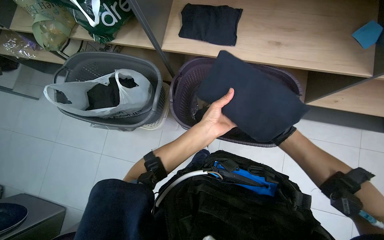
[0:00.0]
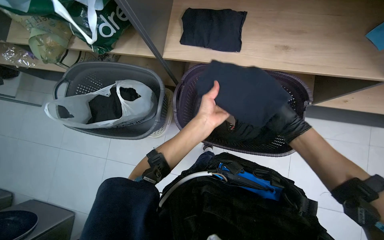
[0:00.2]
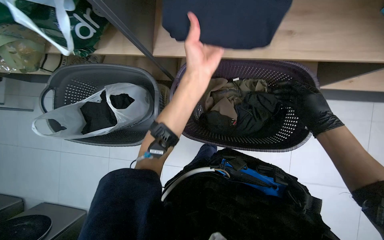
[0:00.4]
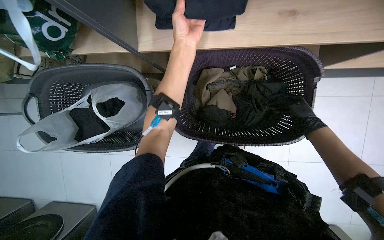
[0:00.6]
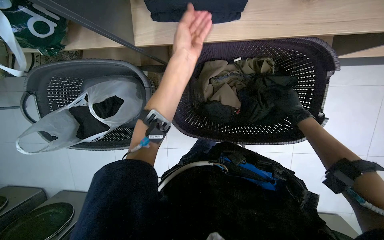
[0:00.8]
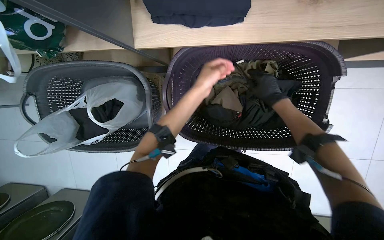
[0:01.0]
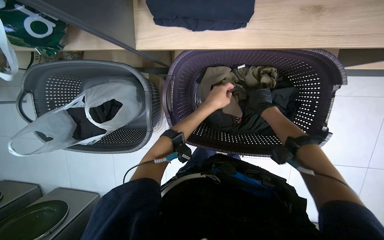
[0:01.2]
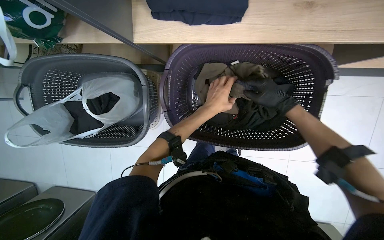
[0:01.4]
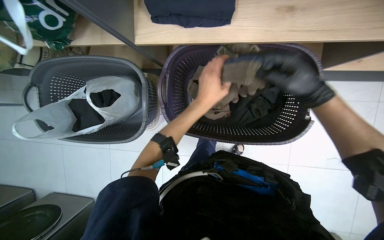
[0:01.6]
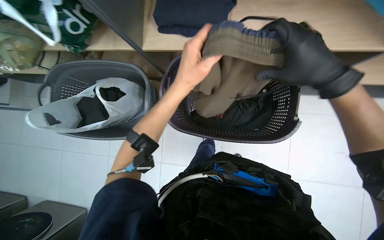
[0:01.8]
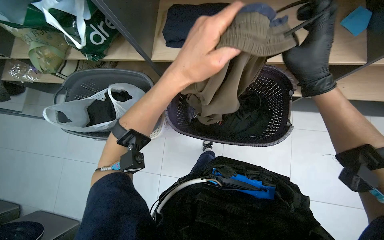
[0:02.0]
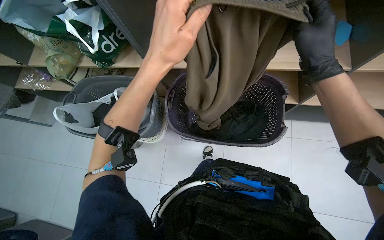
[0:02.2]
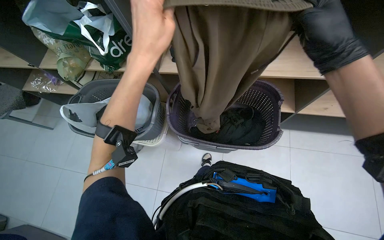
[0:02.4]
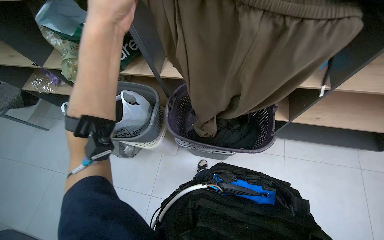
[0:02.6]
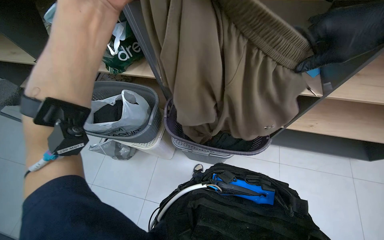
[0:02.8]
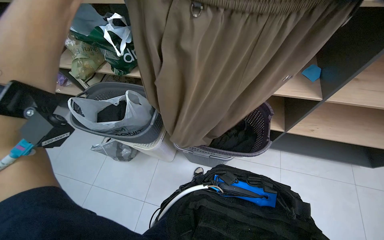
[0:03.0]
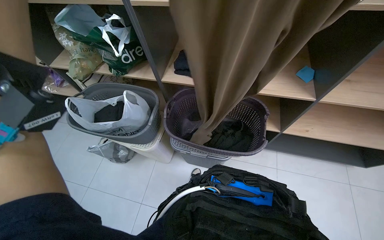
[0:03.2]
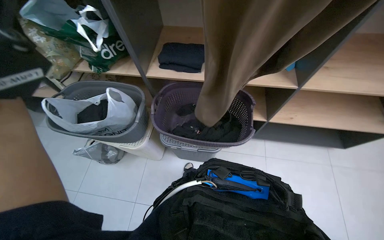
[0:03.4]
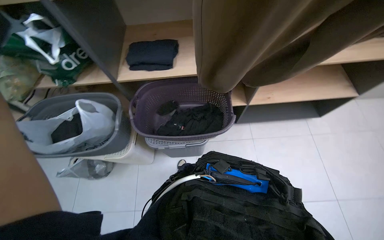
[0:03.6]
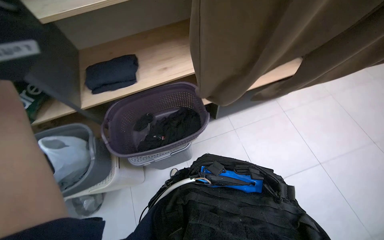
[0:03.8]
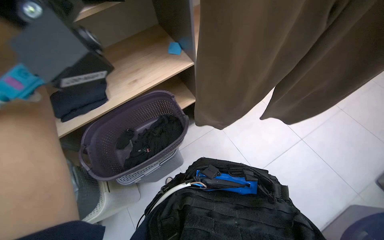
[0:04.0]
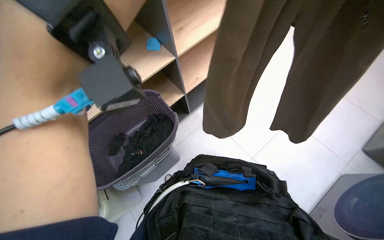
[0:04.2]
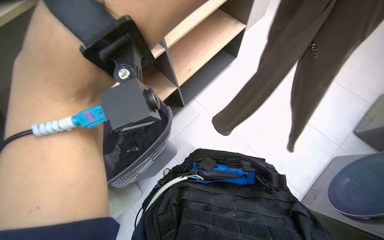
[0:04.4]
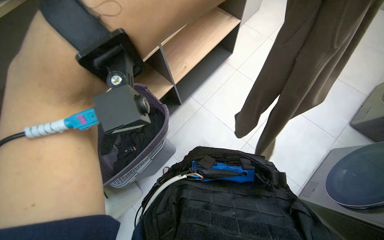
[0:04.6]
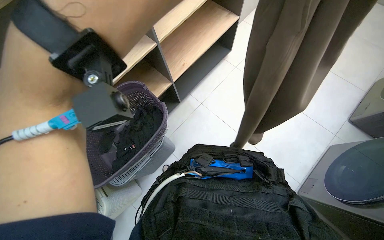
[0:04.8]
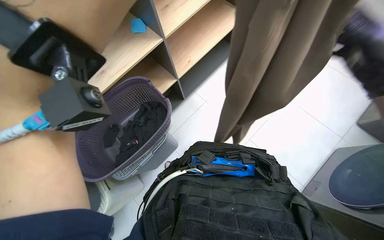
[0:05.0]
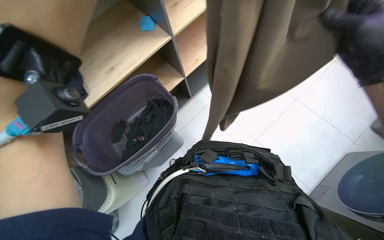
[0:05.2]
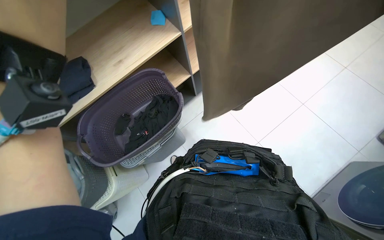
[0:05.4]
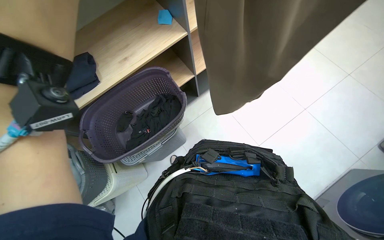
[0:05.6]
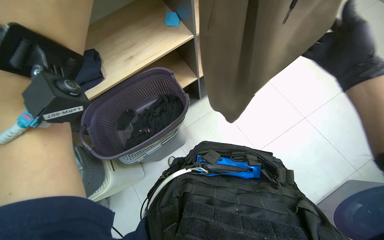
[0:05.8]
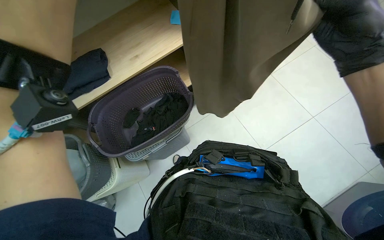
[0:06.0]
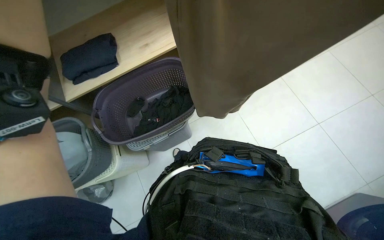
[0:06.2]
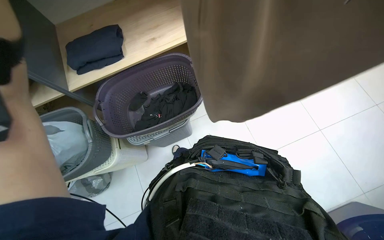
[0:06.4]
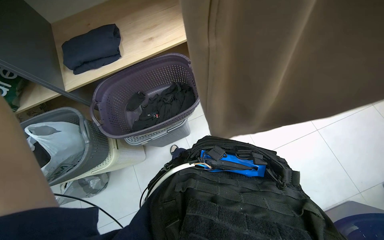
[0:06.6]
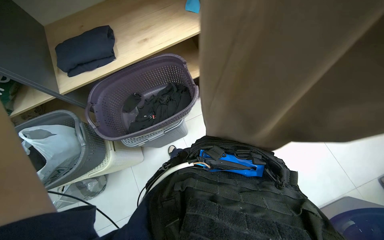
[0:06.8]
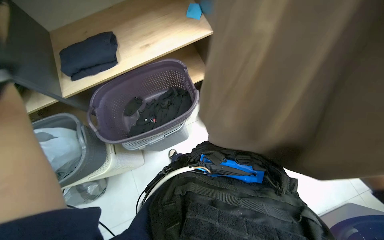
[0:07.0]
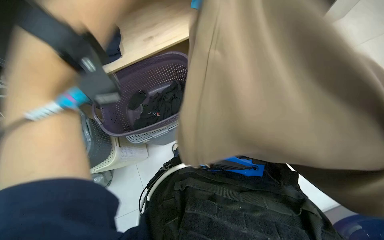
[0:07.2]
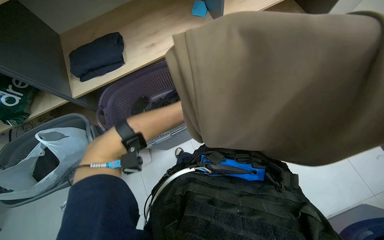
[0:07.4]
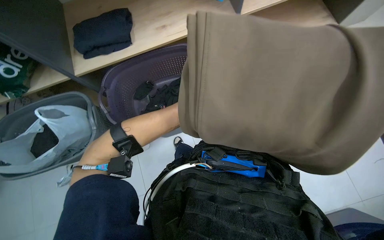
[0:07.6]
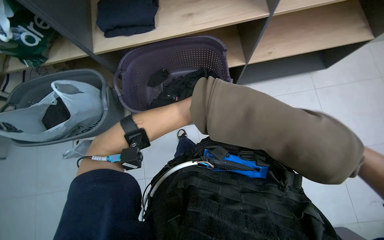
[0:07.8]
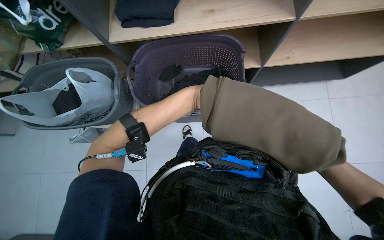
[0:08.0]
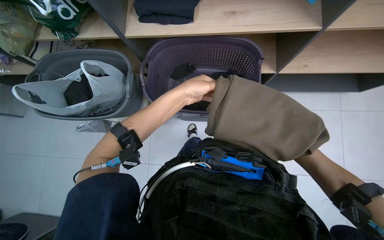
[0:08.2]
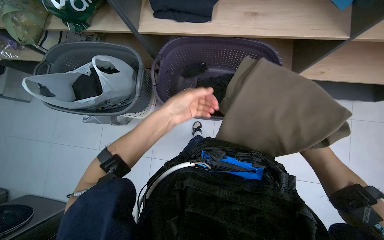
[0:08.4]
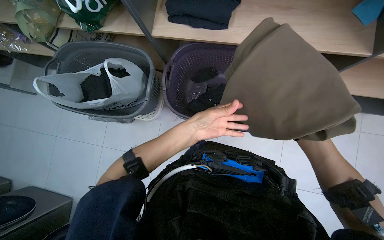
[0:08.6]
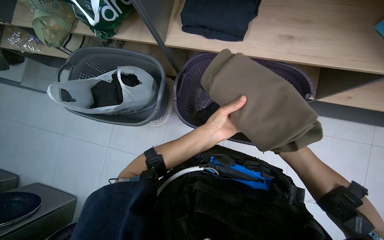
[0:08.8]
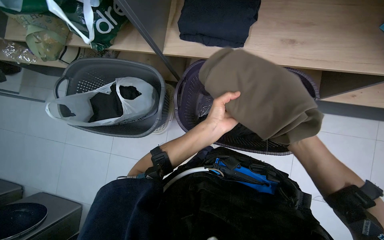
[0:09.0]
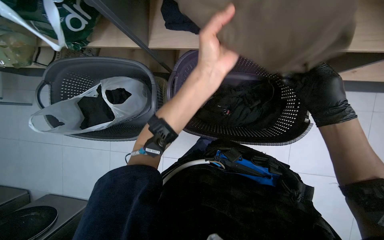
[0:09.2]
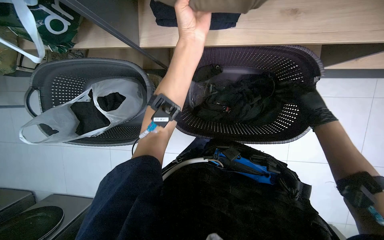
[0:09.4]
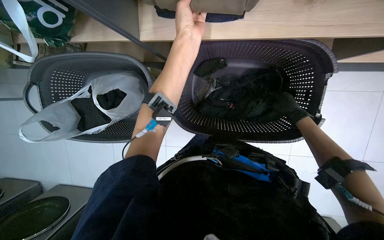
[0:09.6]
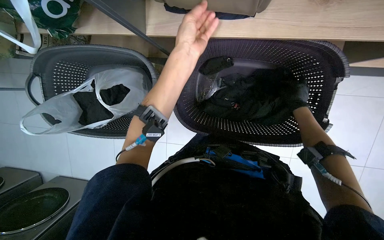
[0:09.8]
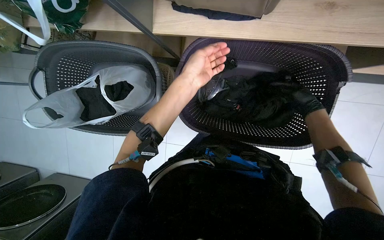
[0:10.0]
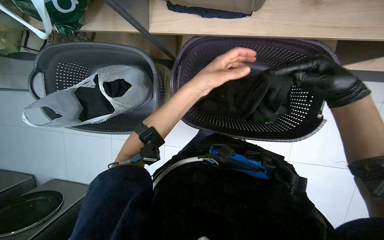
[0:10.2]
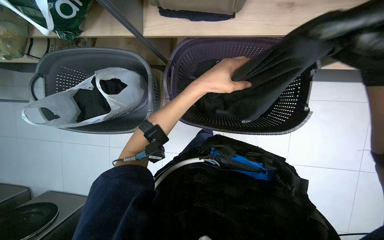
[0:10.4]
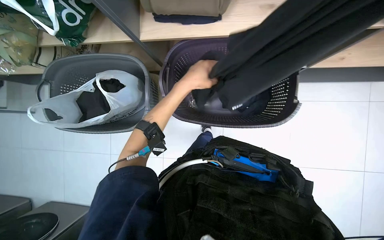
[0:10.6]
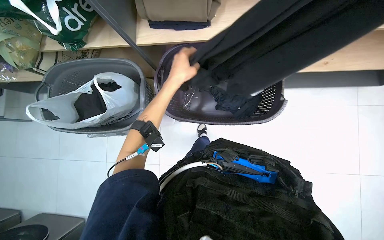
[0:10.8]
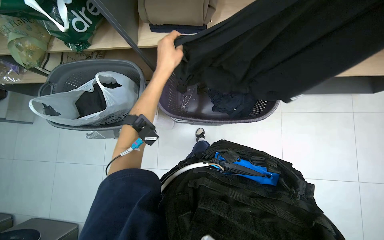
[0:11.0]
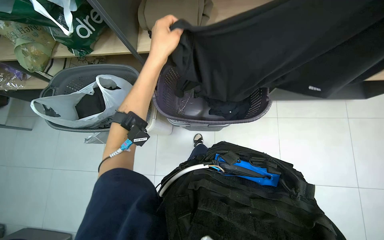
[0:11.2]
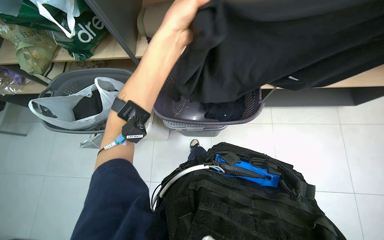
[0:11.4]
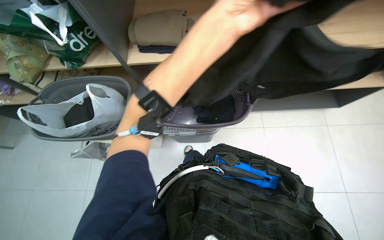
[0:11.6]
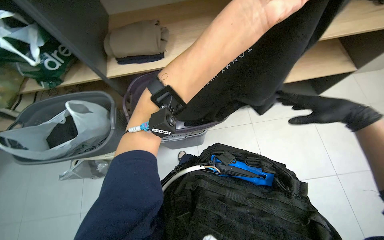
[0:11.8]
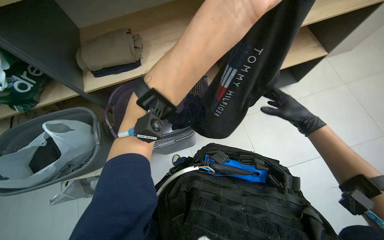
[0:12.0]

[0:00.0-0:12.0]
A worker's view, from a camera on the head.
Job: managing laundry.
The whole recording: Sorting clothes from laundry basket. The worker sorts clothes by picking them from bags and inspecting them before placing them into laundry baskets.
0:00.0 to 0:01.6: The right hand goes nearer and farther, some 25 cm each way, reversing 2 times. Meanwhile the left hand moves some 25 cm up the picture and comes back.
0:01.6 to 0:03.0: The view tips upward by about 30 degrees.
0:03.0 to 0:04.4: The head turns to the right by some 60 degrees.
0:07.6 to 0:09.0: The wearer looks roughly 10 degrees further downward. The scene rotates clockwise by some 25 degrees.
0:09.0 to 0:10.4: The left hand shifts some 10 cm up the picture.
0:10.4 to 0:12.0: The view tilts about 30 degrees upward. The left hand shifts about 35 cm nearer to the camera.

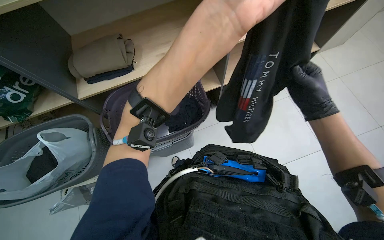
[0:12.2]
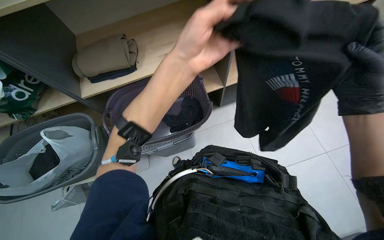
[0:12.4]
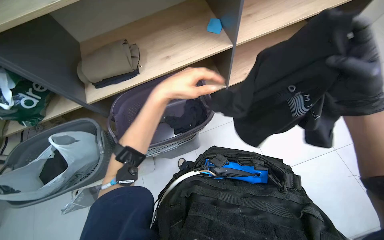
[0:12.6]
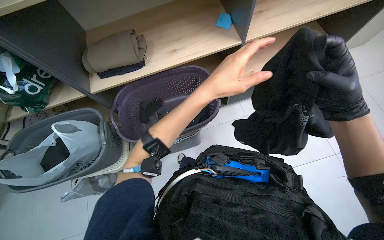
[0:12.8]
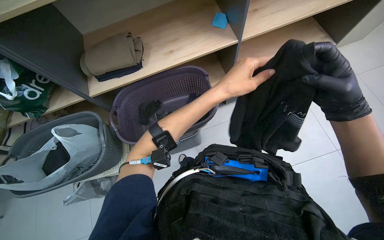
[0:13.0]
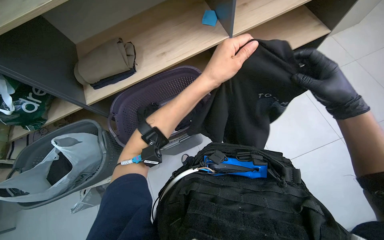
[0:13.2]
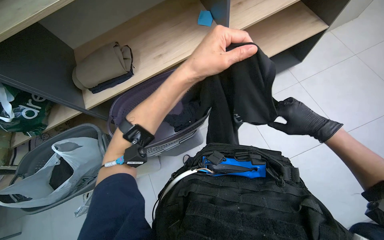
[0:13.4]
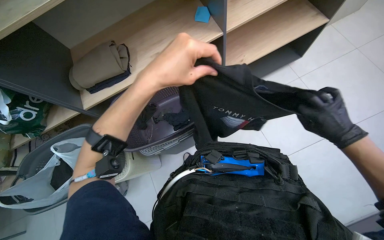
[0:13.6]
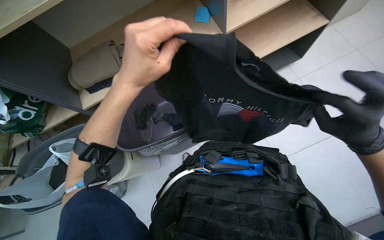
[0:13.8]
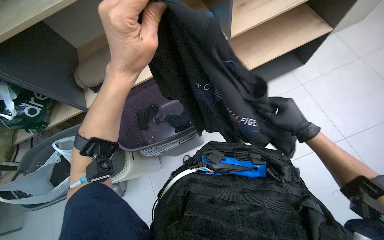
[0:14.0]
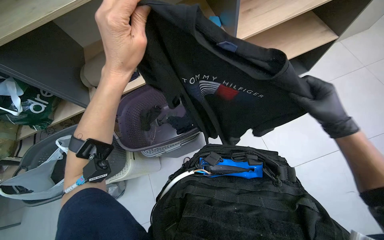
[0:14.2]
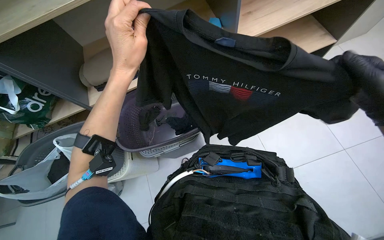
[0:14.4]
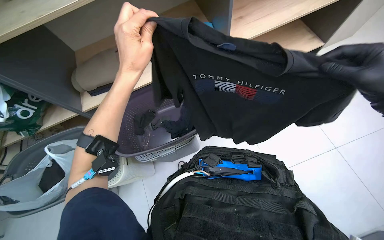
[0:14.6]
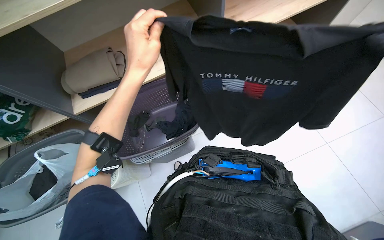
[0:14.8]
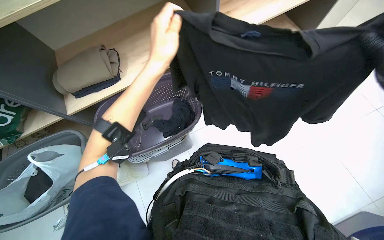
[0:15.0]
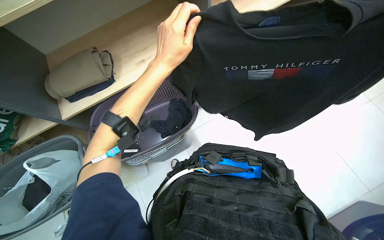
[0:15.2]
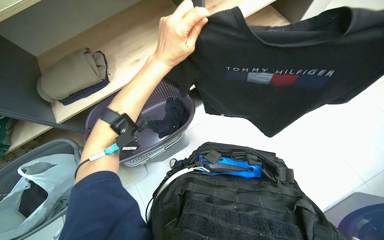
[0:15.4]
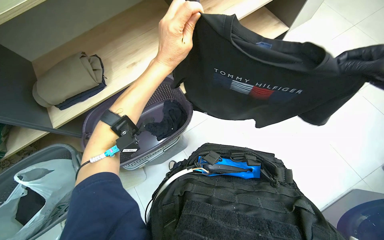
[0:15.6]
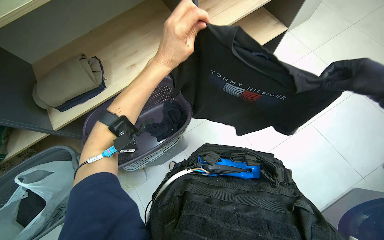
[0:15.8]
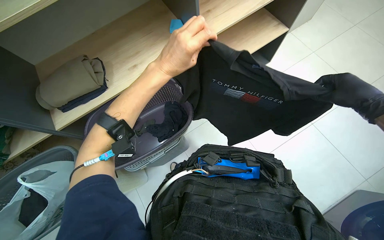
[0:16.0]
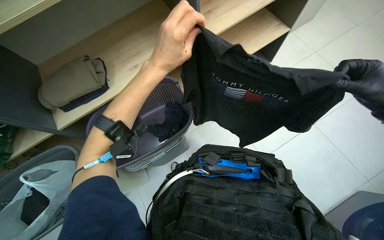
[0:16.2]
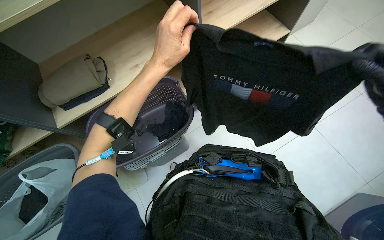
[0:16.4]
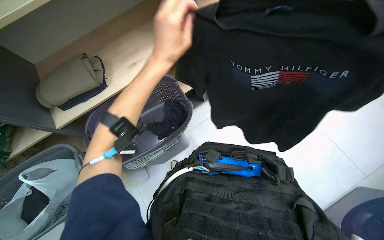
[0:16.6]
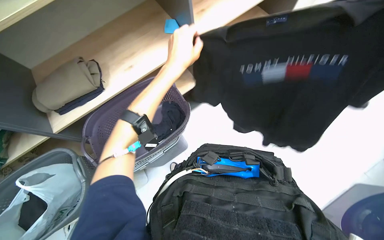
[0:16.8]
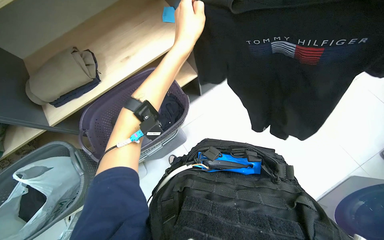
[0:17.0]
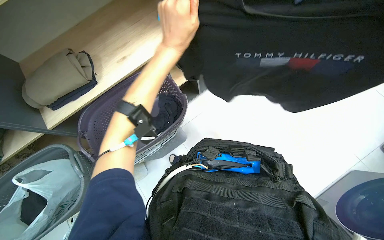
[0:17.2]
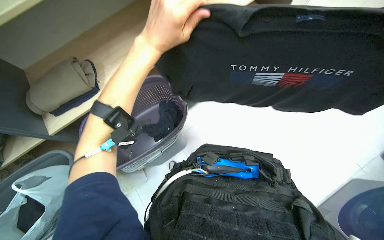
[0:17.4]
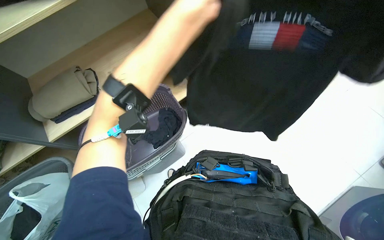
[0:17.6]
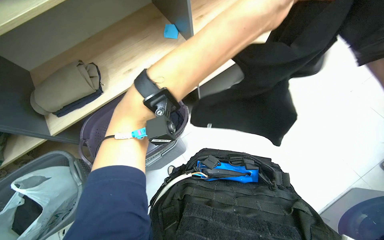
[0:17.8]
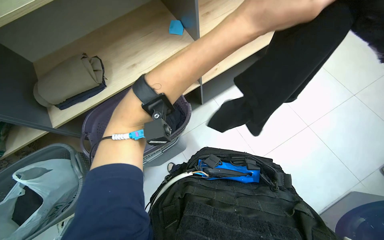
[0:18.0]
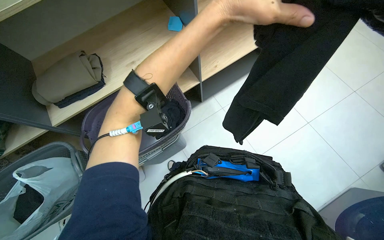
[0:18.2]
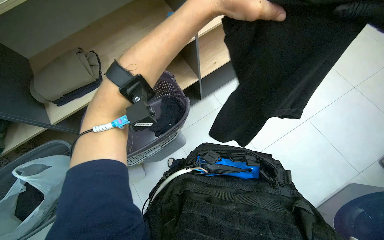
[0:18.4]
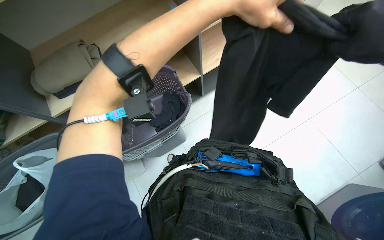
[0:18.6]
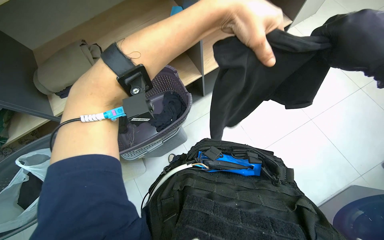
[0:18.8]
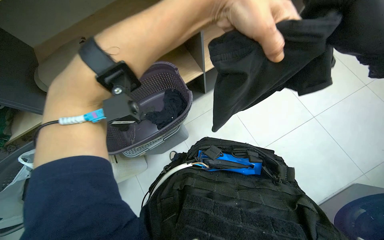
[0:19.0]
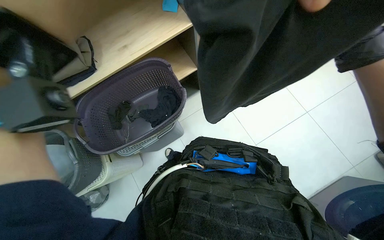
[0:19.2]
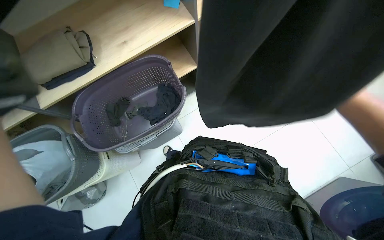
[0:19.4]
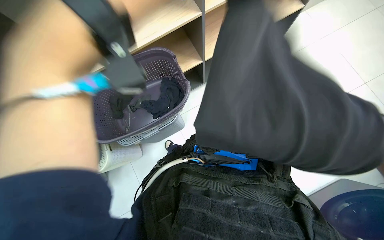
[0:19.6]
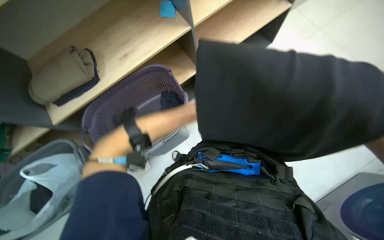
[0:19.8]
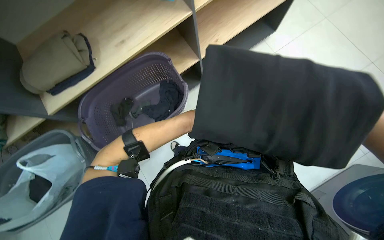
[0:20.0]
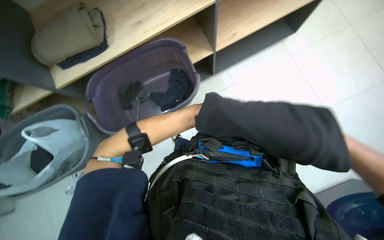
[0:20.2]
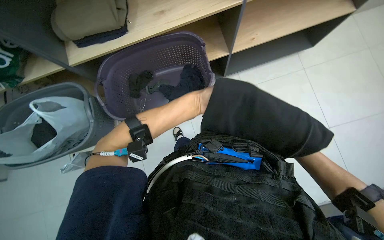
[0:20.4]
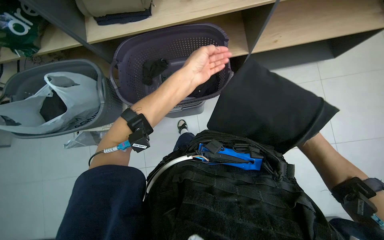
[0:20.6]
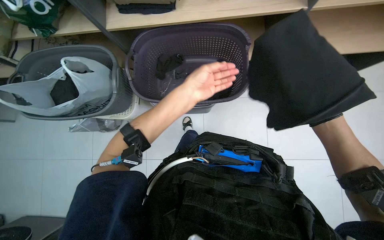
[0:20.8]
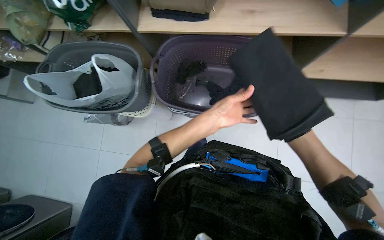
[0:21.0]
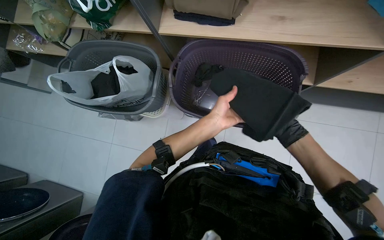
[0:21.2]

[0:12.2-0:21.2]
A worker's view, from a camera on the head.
Job: managing laundry.
The whole recording: Sorting clothes from laundry basket. The worker sorts clothes by picking them from bags and inspecting them before placing them into laundry baskets.
0:12.2 to 0:13.8: The left hand reaches approximately 20 cm farther from the camera, then returns.
0:13.8 to 0:15.2: The left hand shifts roughly 10 cm farther from the camera.
0:19.8 to 0:21.2: The wearer looks approximately 40 degrees further to the left. The view tilts roughly 15 degrees downward.
